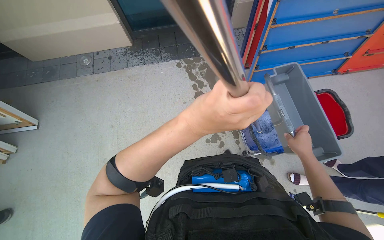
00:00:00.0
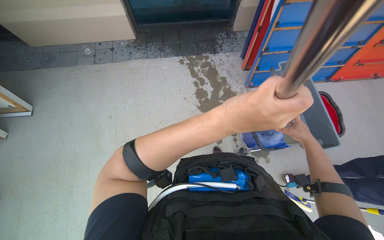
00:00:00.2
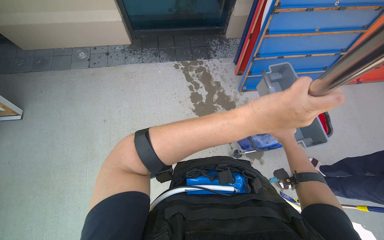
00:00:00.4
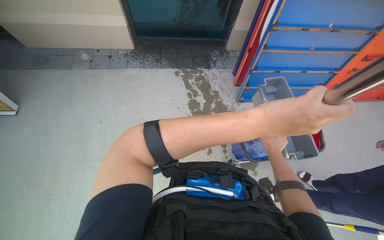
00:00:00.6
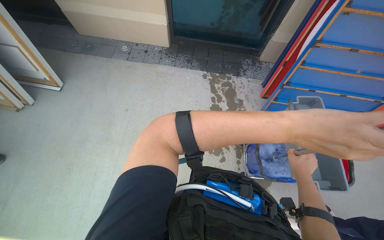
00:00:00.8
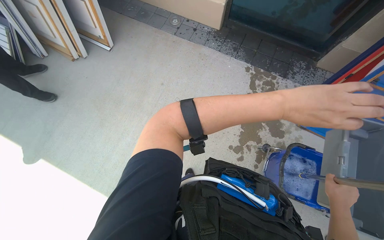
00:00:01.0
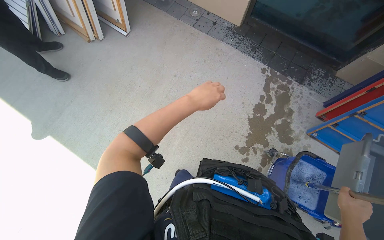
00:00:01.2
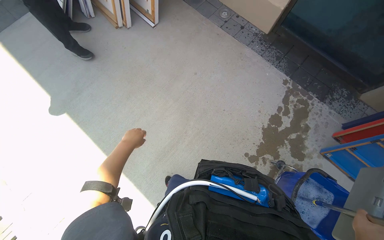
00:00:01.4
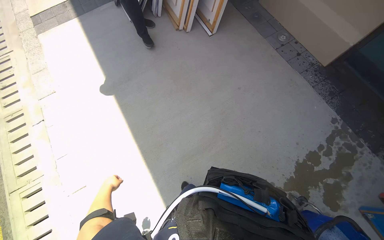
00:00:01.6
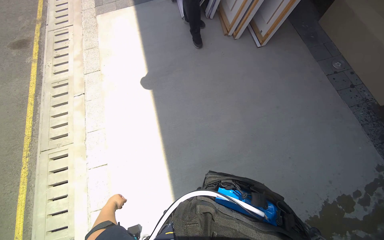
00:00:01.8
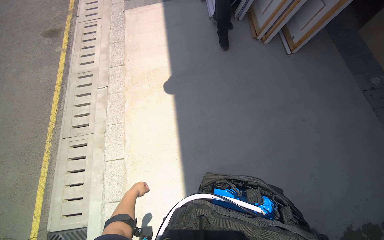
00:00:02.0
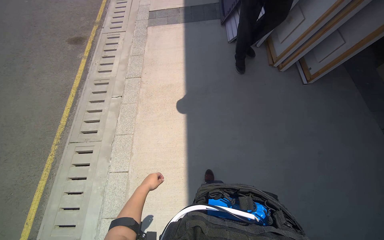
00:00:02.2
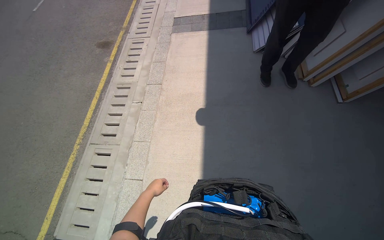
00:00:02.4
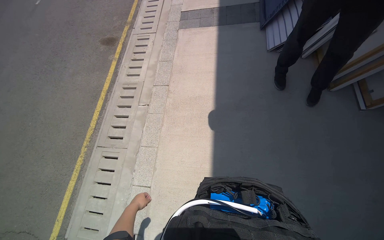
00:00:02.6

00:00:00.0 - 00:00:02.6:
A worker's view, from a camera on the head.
Job: cleaning windows.
The whole recording: Cleaning building windows. The worker scrubs the building windows with a long-handled squeegee, frequently dipping it into a bucket.
00:00:00.0 - 00:00:01.2: The wearer's head swings roughly 45 degrees to the left.
00:00:01.2 - 00:00:02.6: The wearer moves some 90 cm. The head rotates some 60 degrees to the left.

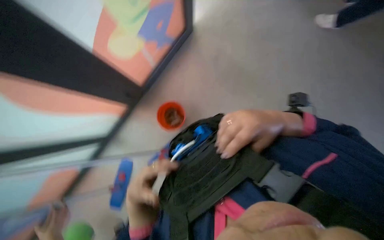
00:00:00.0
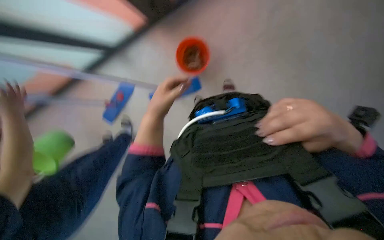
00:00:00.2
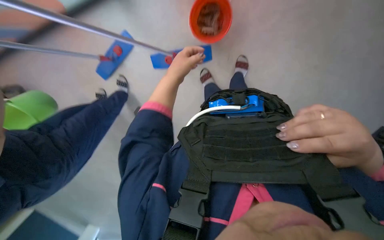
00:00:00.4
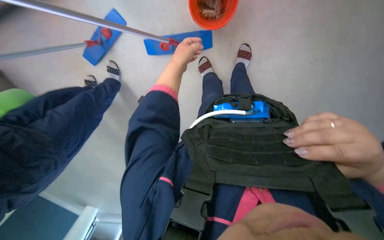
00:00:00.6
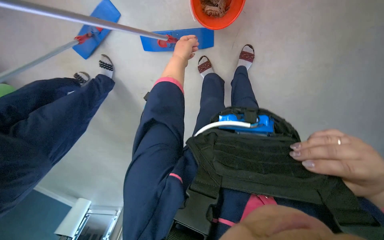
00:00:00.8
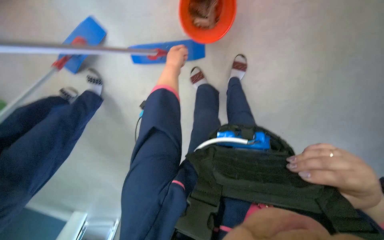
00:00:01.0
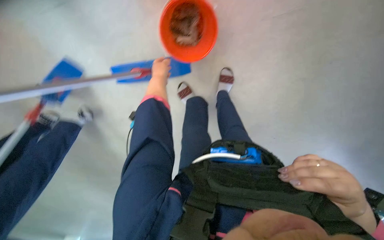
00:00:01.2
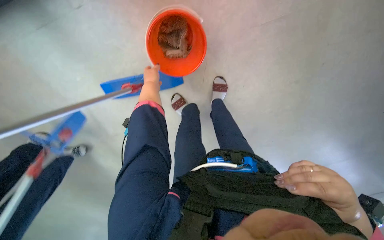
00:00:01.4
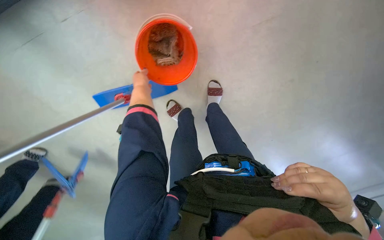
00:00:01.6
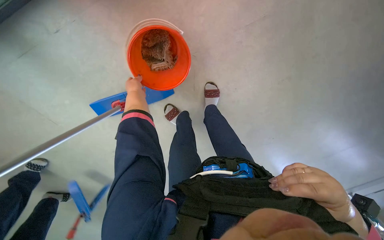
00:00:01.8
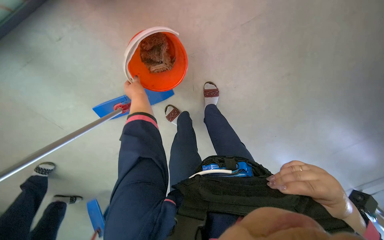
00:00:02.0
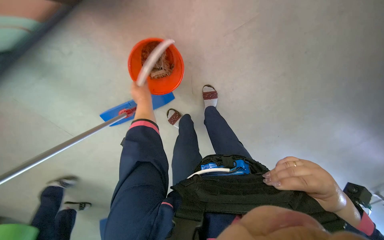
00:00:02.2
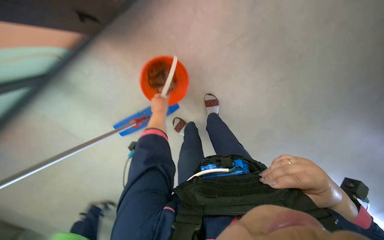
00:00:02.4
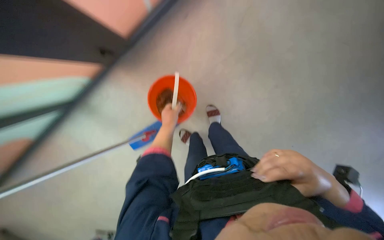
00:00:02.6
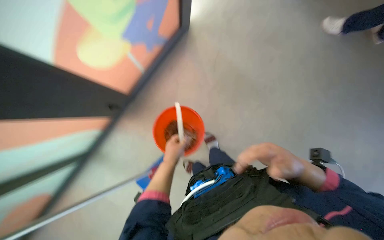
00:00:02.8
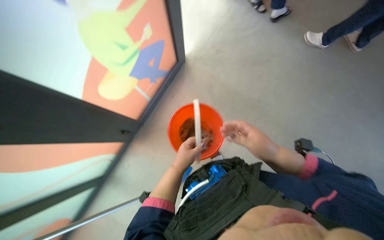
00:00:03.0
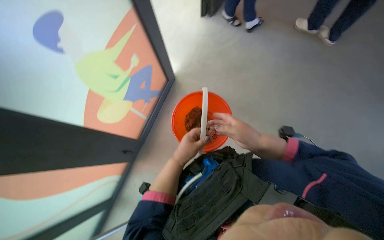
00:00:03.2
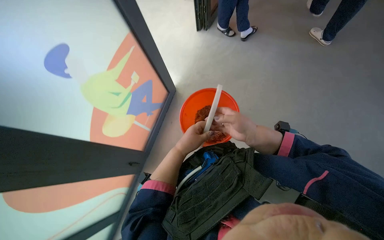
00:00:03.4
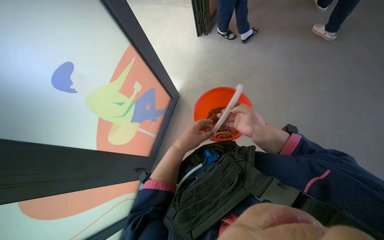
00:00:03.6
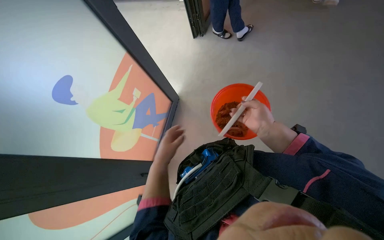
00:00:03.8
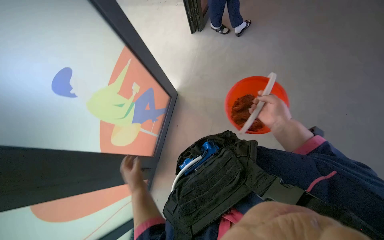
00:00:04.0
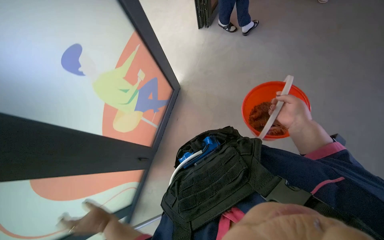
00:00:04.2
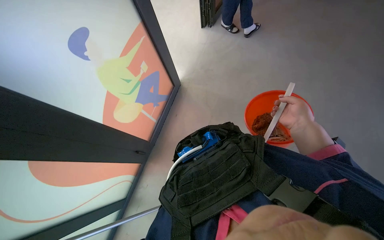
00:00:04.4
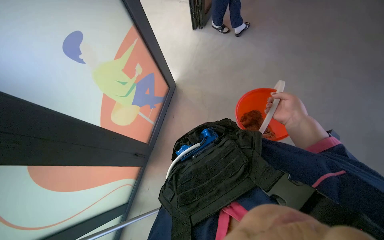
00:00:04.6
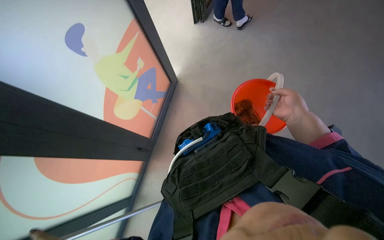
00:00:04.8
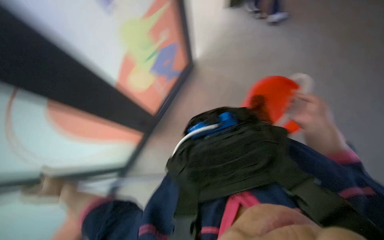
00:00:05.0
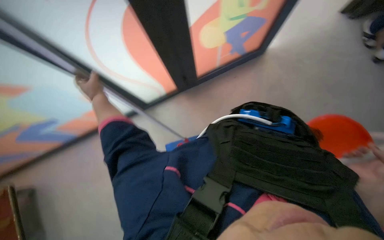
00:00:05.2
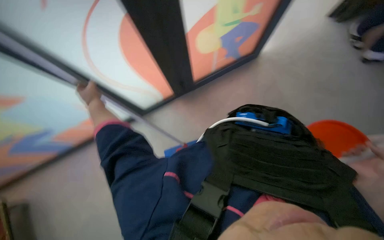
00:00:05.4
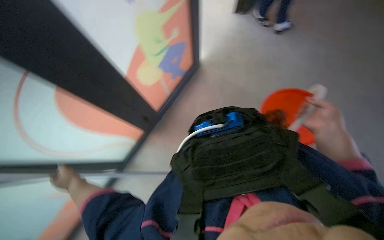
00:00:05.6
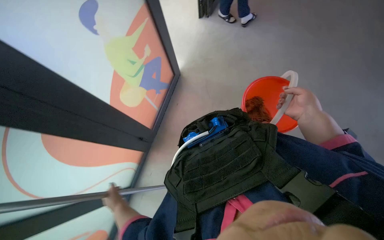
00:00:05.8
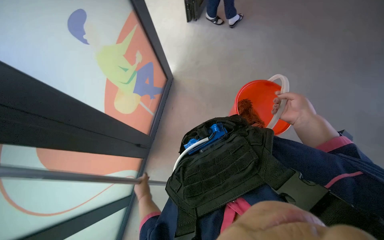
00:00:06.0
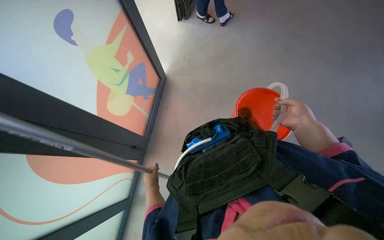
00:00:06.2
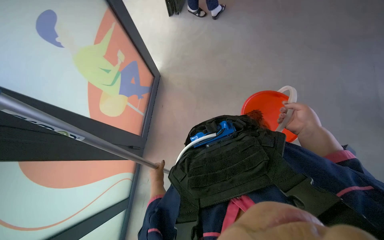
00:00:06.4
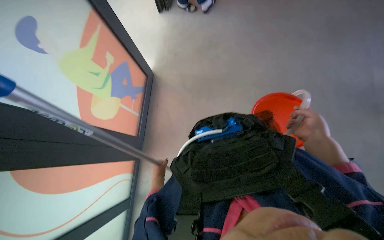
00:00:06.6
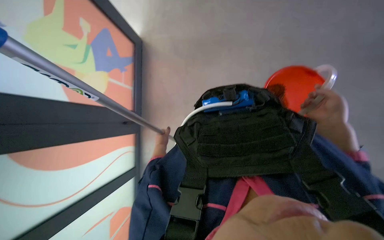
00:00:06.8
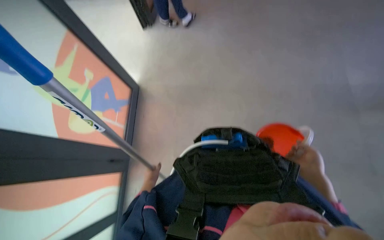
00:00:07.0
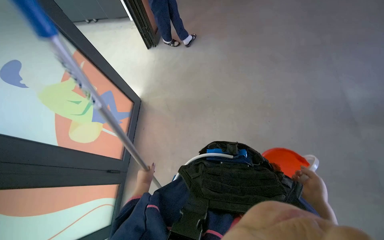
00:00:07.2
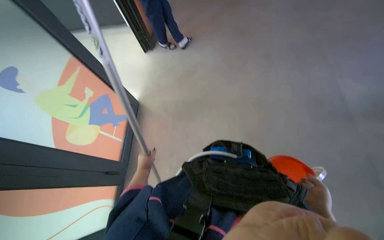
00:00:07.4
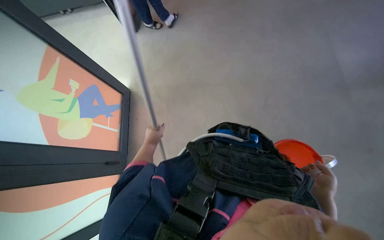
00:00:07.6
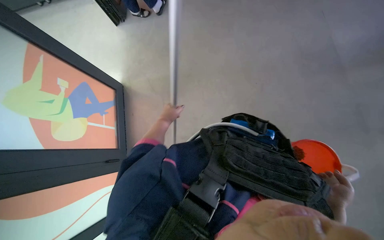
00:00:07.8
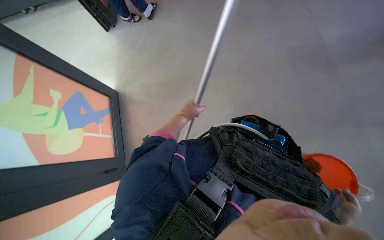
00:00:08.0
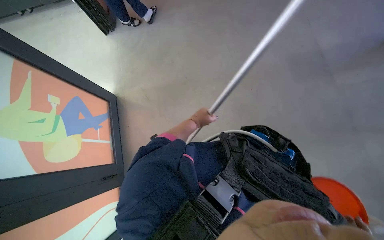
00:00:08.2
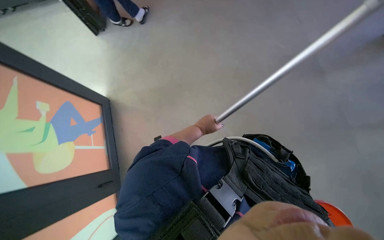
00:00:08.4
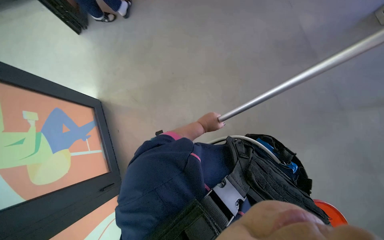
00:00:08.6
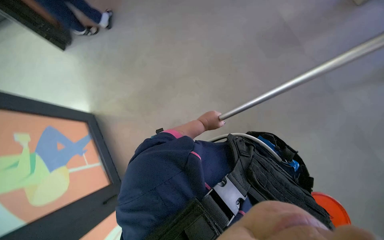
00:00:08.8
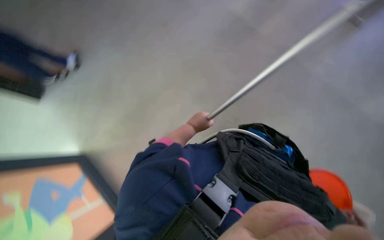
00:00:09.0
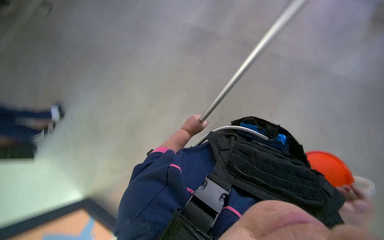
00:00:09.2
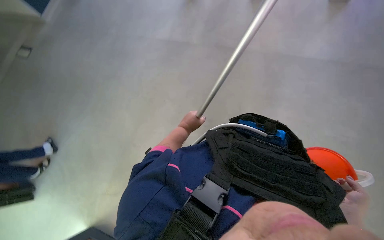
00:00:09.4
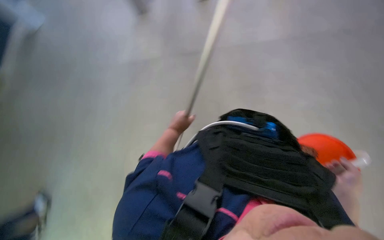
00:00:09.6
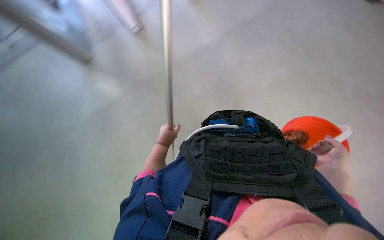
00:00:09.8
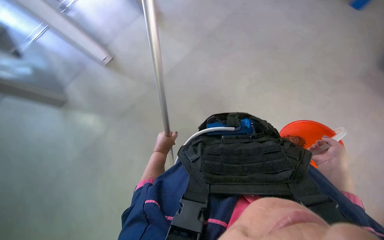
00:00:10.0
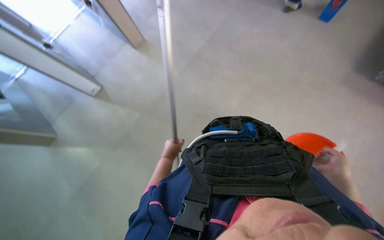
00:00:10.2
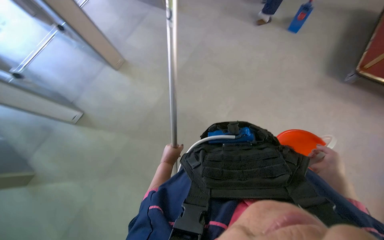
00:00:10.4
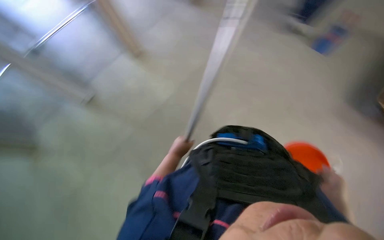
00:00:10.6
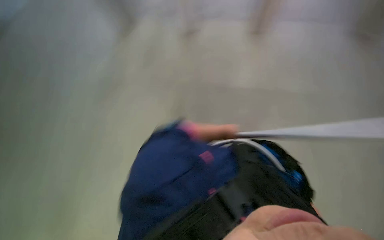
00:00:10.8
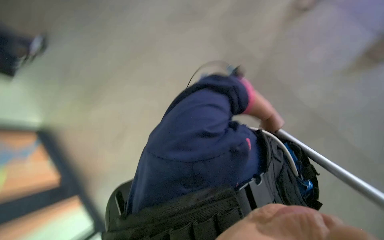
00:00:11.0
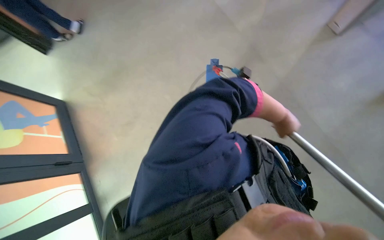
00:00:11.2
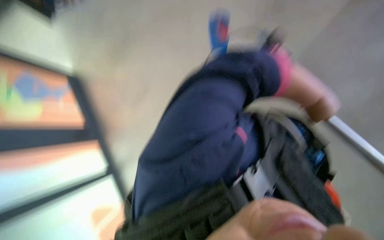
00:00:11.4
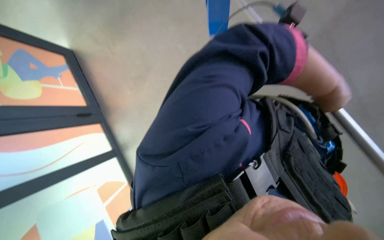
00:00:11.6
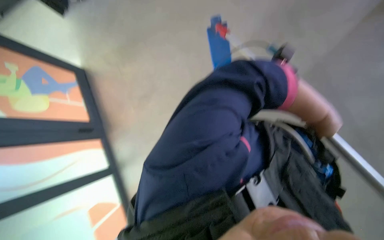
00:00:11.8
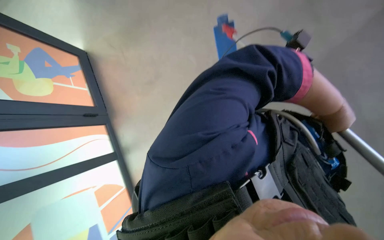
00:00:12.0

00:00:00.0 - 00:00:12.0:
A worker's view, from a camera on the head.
Job: mopping floor.
The whole recording: Mopping floor. The worker mops the floor with a mop and bucket.
00:00:00.0 - 00:00:01.6: The view swings roughly 15 degrees to the right. The camera pitches downward, by approximately 25 degrees.
00:00:01.6 - 00:00:03.0: The camera sweeps to the left, by some 15 degrees. The view tips upward by approximately 35 degrees. The scene turns some 30 degrees counterclockwise in the picture.
00:00:06.0 - 00:00:07.6: The head turns to the right by about 20 degrees. The right hand travels down the picture by approximately 35 cm.
00:00:07.6 - 00:00:09.0: The wearer's head swings some 40 degrees to the right.
00:00:09.0 - 00:00:10.4: The view tips upward by about 20 degrees. The scene rotates counterclockwise by roughly 65 degrees.
00:00:10.4 - 00:00:12.0: The head rotates about 115 degrees to the left. The wearer looks approximately 35 degrees further downward.

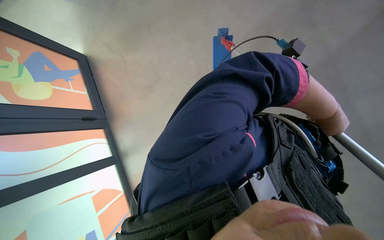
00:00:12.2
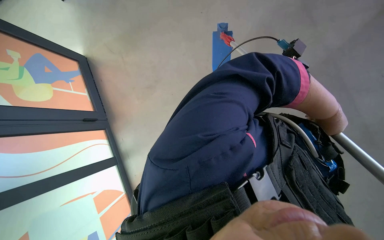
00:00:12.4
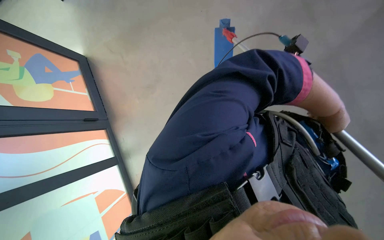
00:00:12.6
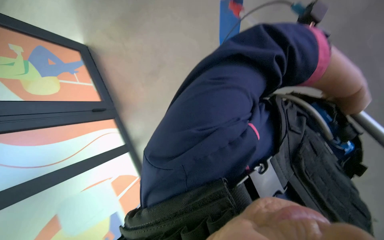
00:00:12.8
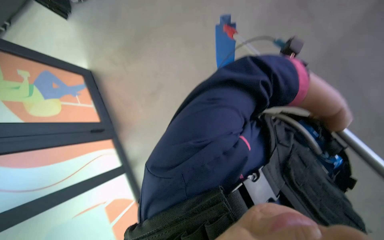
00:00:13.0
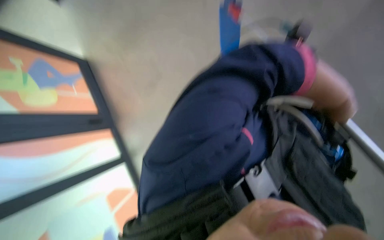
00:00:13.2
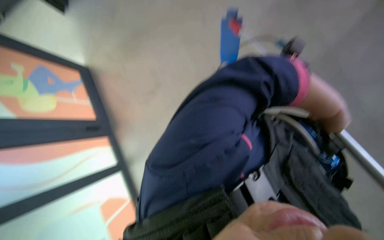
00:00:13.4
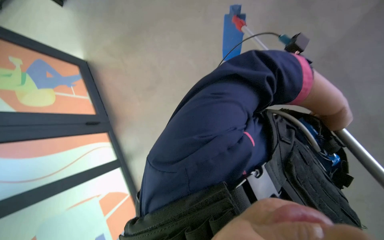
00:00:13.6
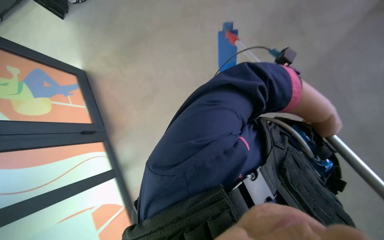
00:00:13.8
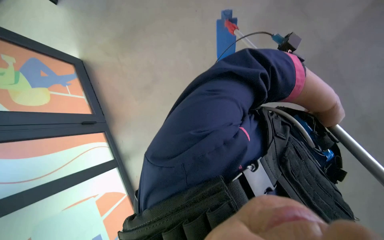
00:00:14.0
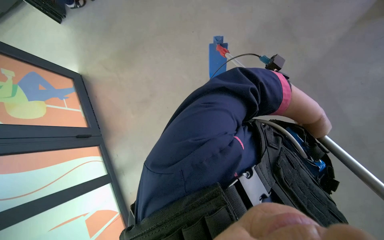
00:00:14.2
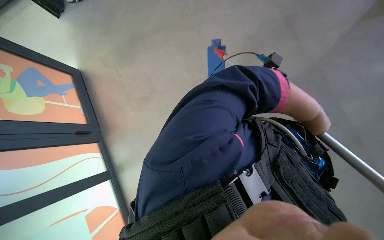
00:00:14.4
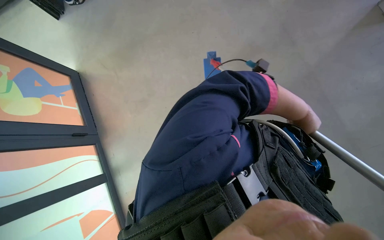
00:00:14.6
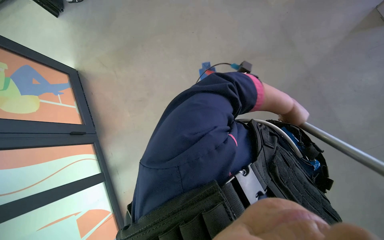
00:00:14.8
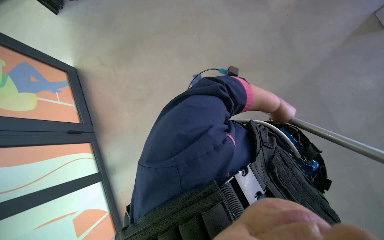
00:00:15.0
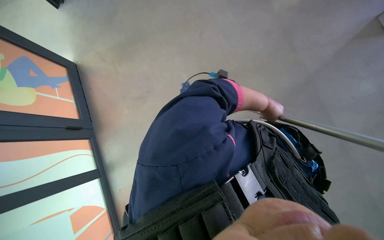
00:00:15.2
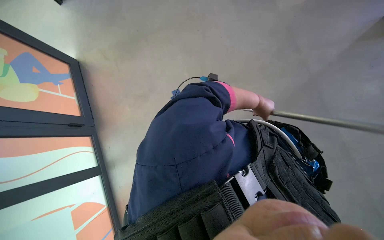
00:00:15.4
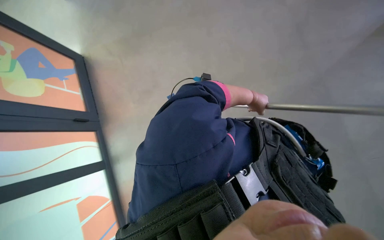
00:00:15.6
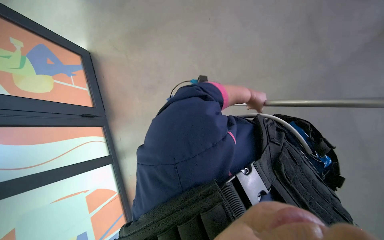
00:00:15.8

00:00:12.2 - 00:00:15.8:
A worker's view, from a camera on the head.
Job: mopping floor.
The whole recording: Mopping floor. The worker mops the floor with a mop and bucket.
00:00:14.0 - 00:00:15.8: The left hand is displaced farther from the camera and to the left by about 25 cm.
